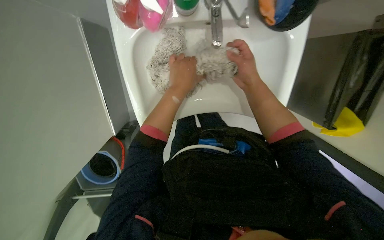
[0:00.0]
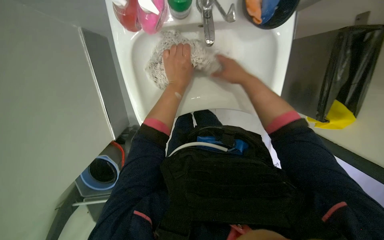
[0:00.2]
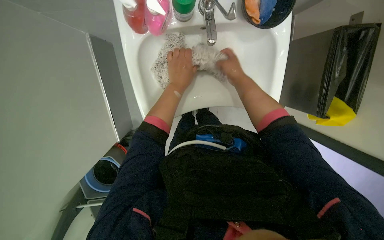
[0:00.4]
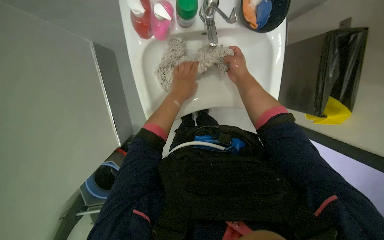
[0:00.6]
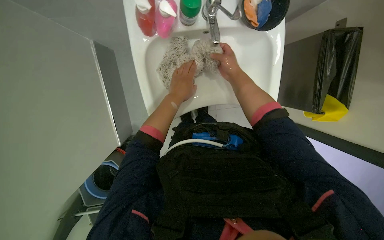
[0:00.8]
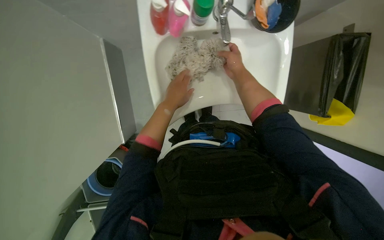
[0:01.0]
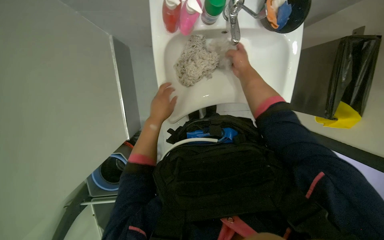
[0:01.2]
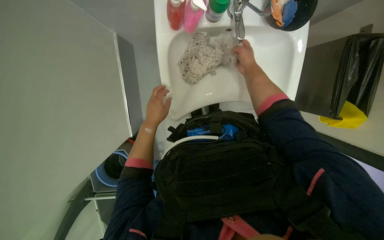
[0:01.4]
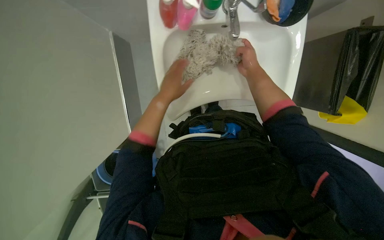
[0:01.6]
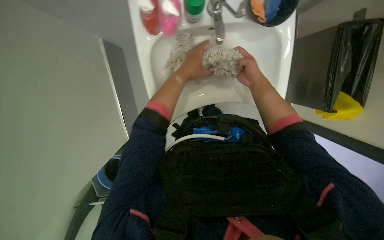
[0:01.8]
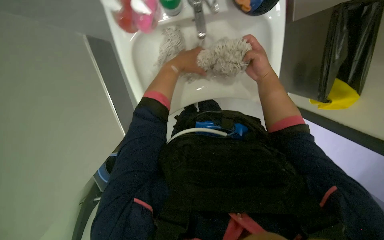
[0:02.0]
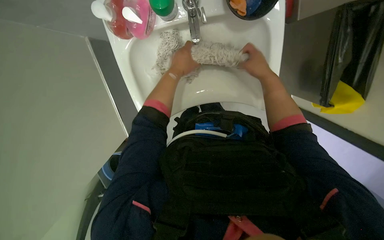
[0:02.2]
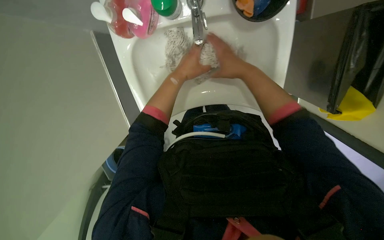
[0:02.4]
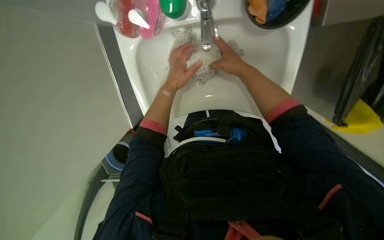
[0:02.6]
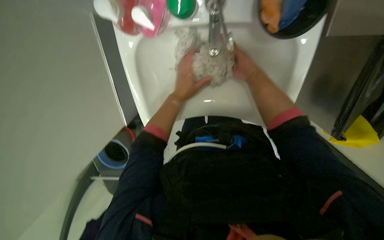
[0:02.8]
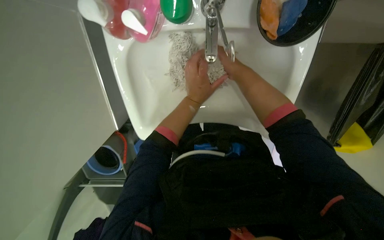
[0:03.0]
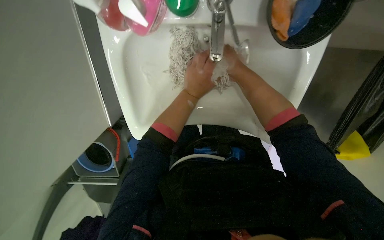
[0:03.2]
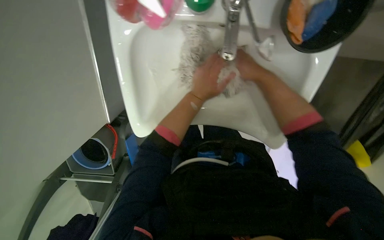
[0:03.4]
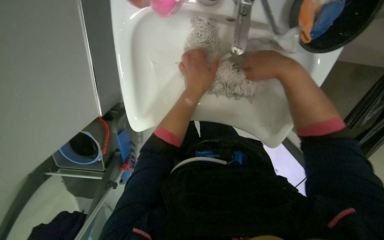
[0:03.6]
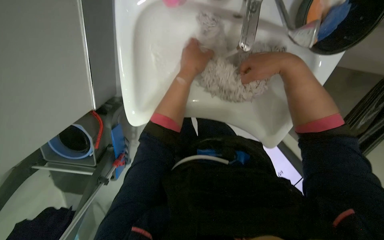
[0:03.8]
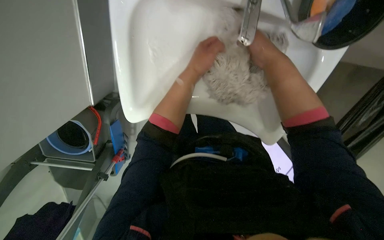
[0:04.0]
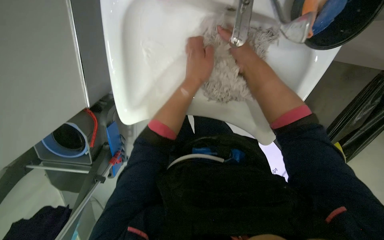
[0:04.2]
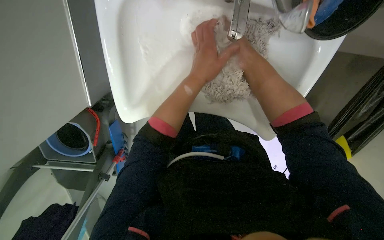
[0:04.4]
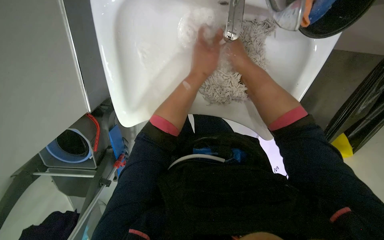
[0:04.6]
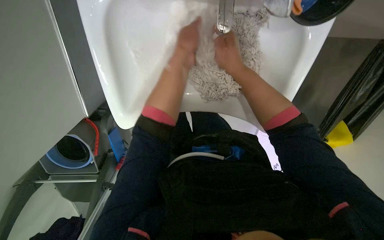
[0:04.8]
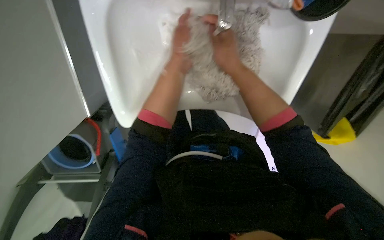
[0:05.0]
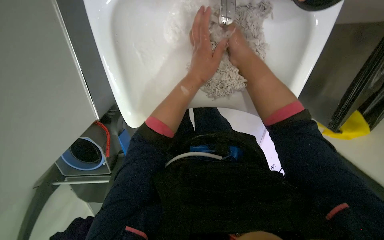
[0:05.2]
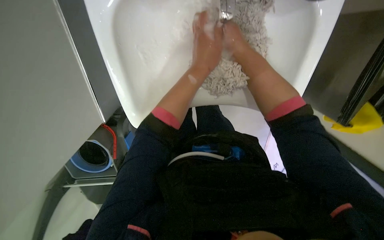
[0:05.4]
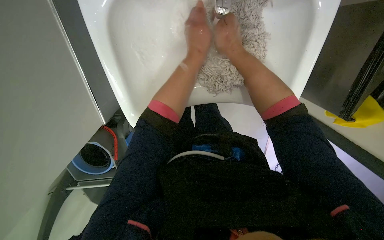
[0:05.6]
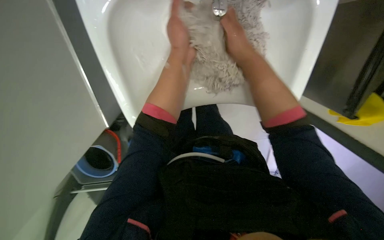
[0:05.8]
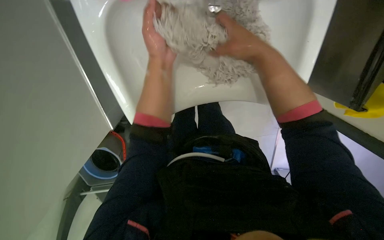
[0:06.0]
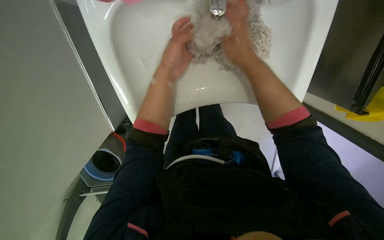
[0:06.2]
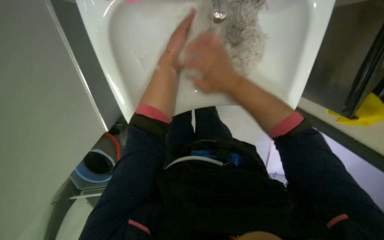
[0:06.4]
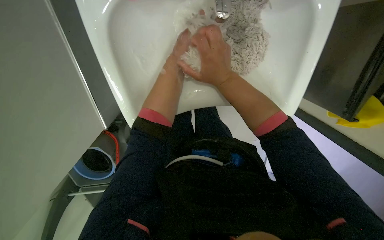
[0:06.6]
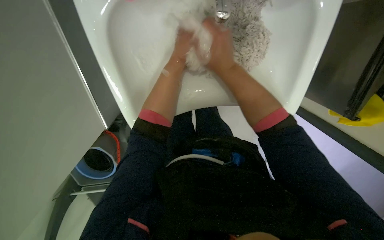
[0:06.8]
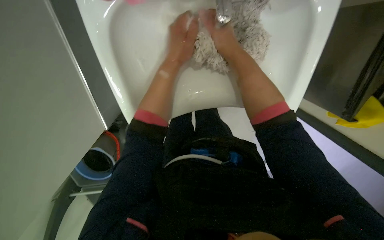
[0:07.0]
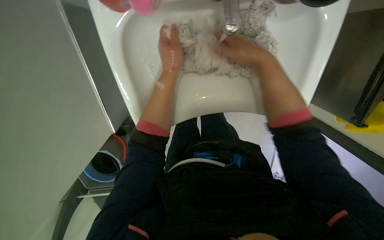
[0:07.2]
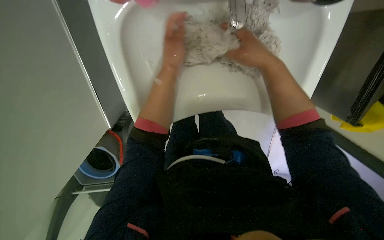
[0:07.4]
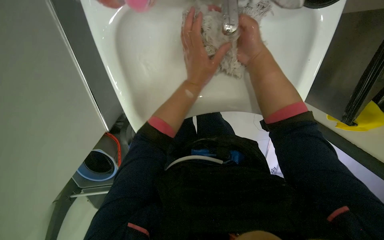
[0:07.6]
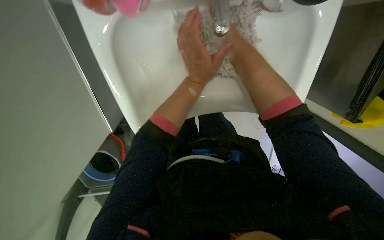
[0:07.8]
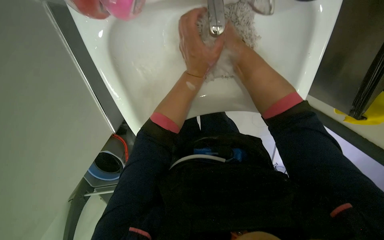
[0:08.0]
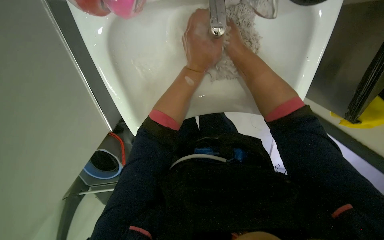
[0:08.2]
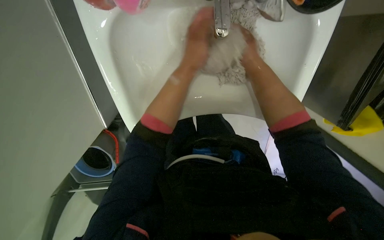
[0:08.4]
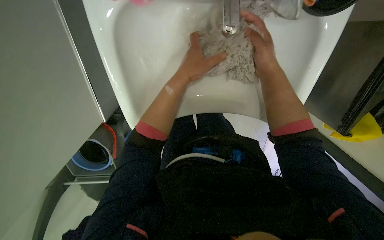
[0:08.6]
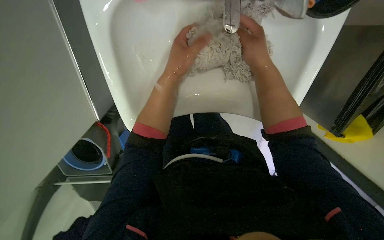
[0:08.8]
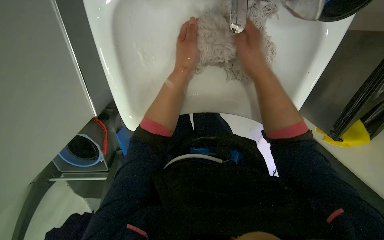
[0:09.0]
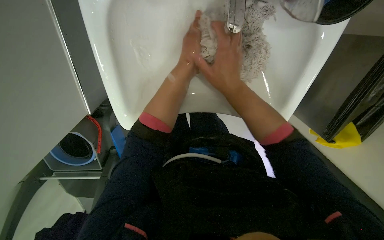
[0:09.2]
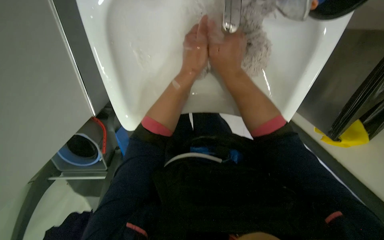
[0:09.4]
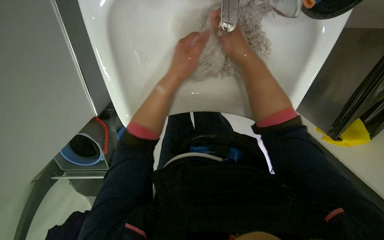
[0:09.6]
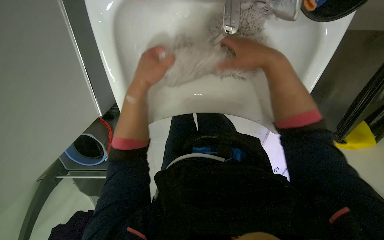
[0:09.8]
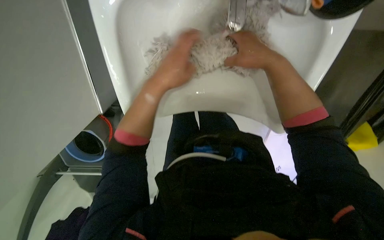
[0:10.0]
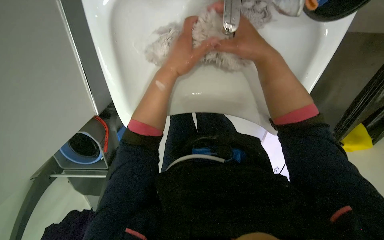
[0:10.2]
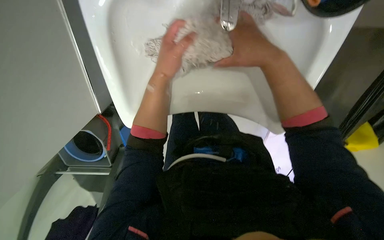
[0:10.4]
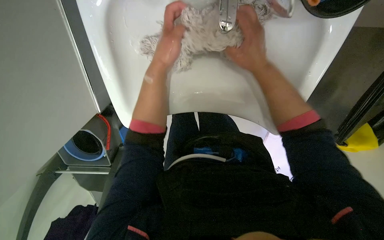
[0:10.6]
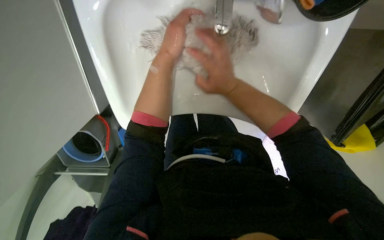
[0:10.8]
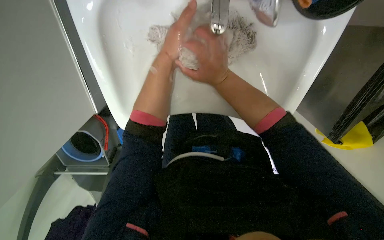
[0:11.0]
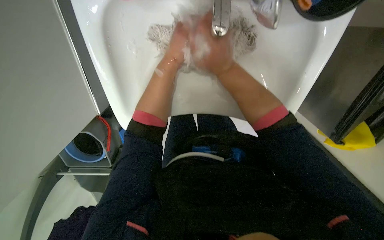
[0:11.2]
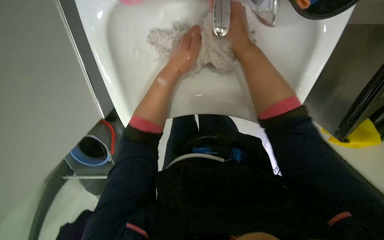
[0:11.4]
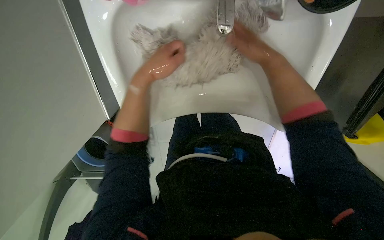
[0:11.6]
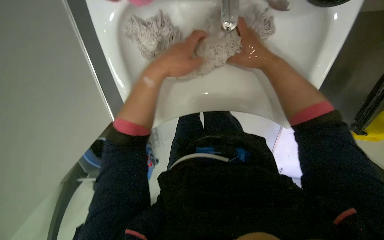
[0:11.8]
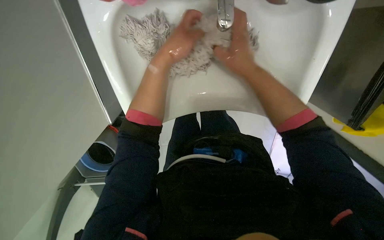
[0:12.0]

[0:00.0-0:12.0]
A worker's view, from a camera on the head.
Job: preparing cleaning supplies.
The whole recording: Cleaning mop head in sink. The worker cleans a mop head in the sink, alternating between rinsing and scrubbing it.
0:01.6 to 0:03.0: The left hand is displaced to the right and farther from the camera by some 20 cm.

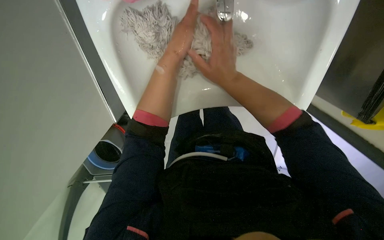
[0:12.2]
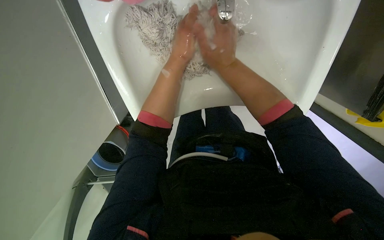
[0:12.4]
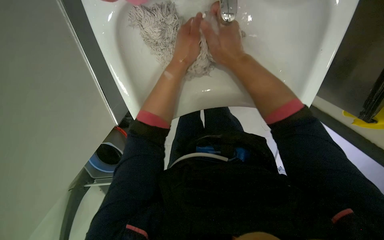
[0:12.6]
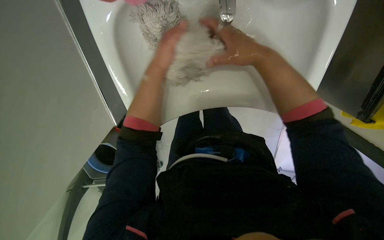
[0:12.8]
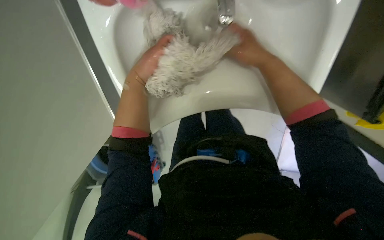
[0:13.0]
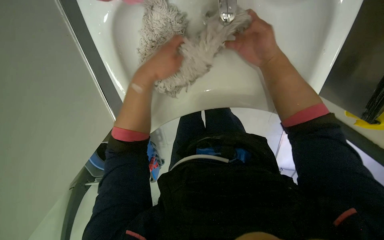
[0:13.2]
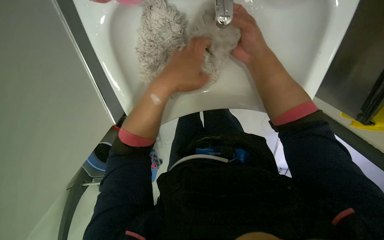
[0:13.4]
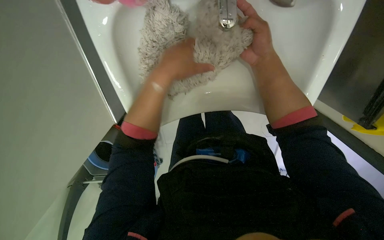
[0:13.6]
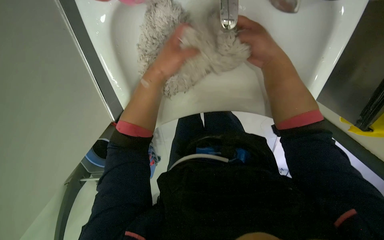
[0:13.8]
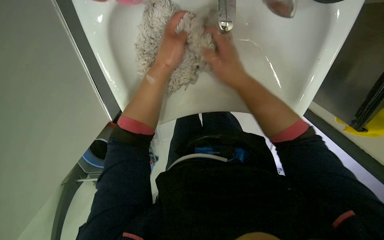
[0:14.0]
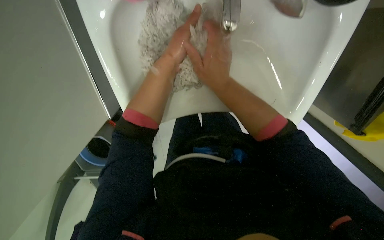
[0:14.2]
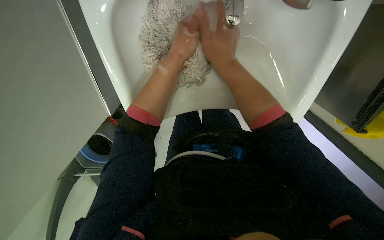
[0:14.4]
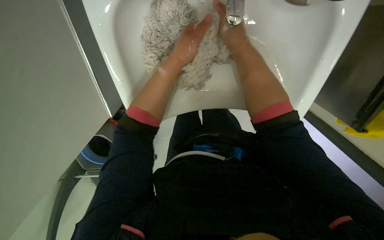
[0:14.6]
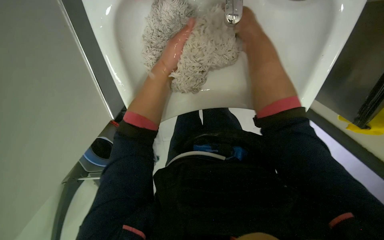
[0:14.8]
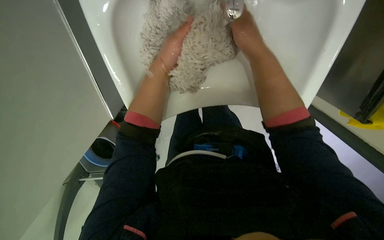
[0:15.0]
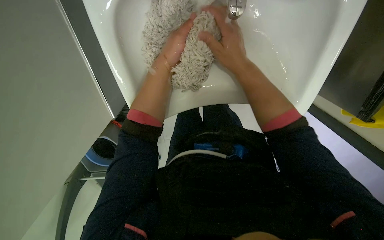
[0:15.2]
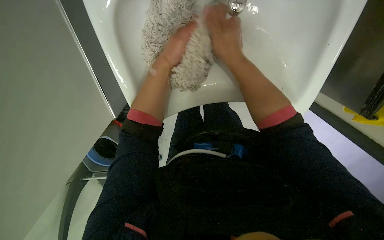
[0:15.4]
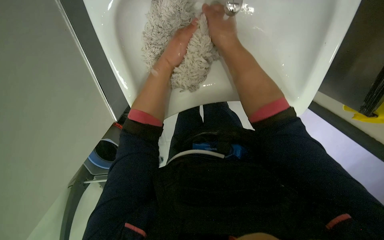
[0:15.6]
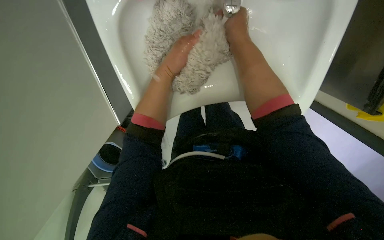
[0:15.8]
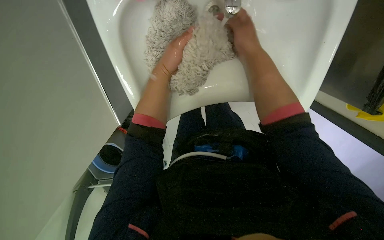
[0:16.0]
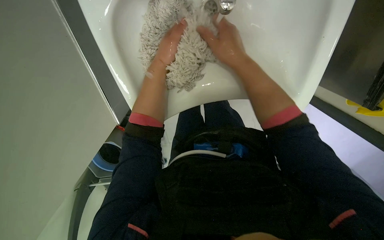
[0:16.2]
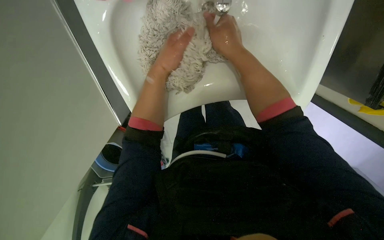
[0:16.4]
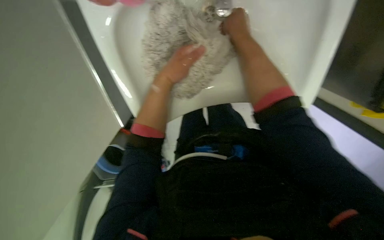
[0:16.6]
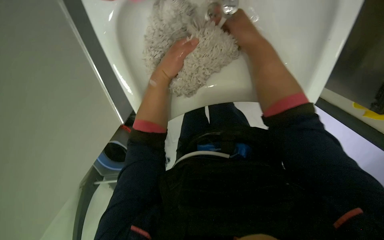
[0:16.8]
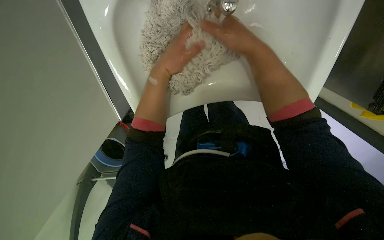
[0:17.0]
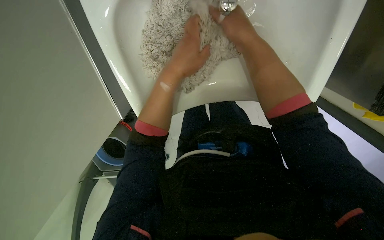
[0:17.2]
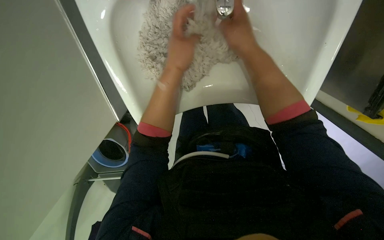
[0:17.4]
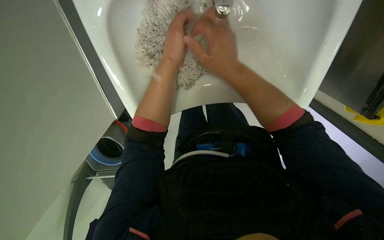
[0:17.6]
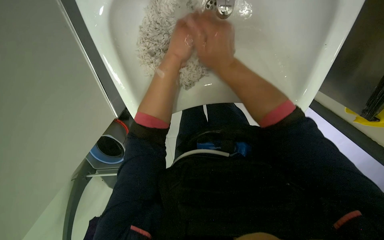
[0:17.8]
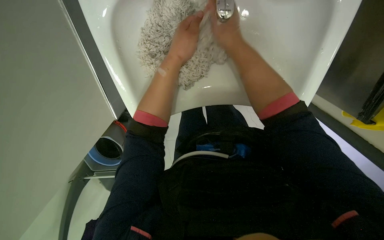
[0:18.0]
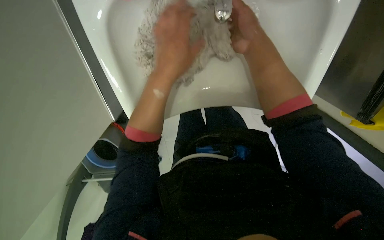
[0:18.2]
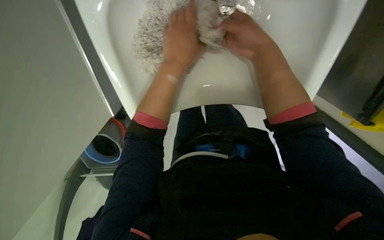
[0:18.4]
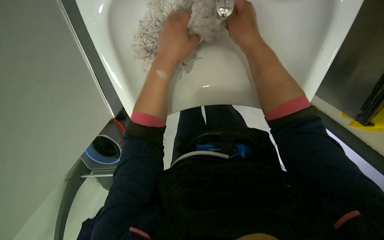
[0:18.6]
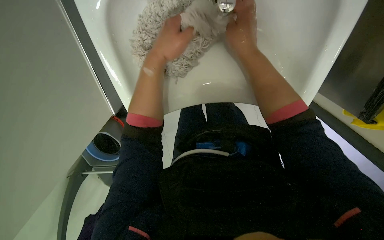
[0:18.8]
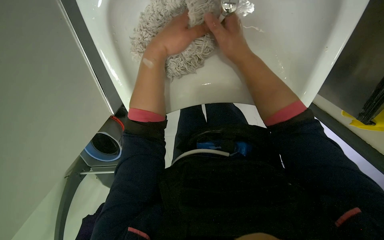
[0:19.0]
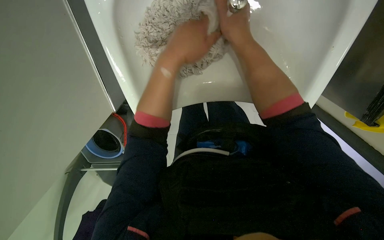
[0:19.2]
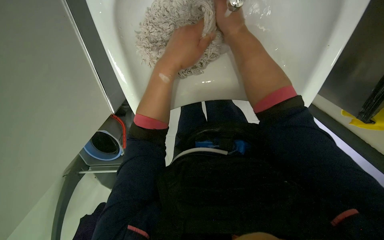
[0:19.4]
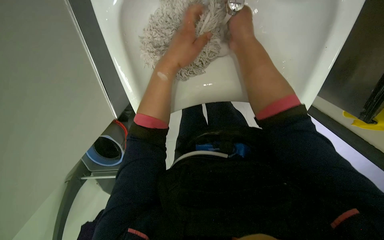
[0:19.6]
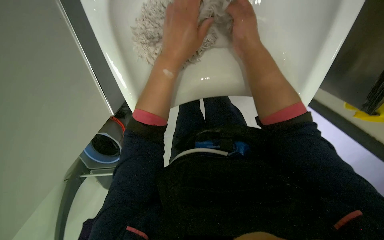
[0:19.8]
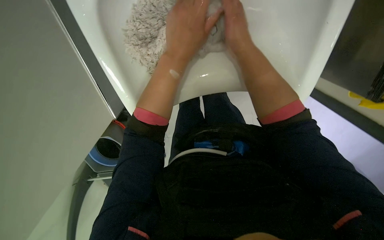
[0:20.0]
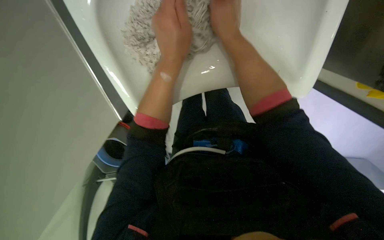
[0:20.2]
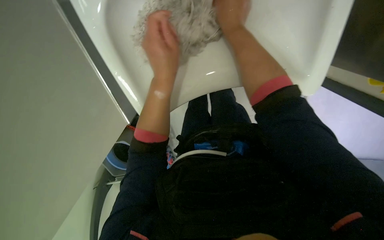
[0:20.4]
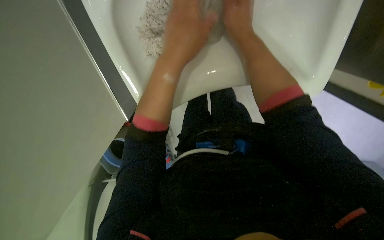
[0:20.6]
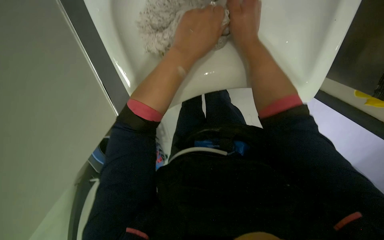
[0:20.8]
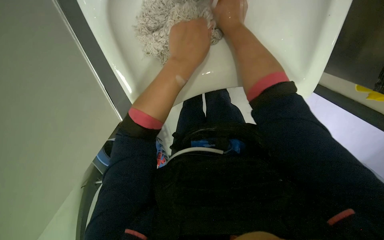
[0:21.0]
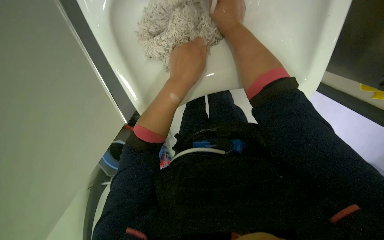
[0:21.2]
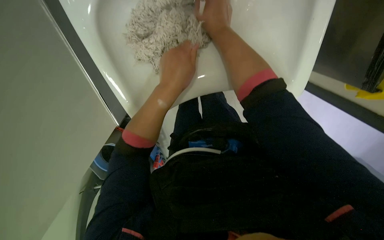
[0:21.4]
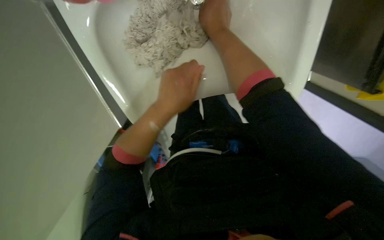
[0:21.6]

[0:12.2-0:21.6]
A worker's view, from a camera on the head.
Job: preparing cleaning supplies.
The whole recording: Cleaning mop head in sink. The worker cleans a mop head in the sink, alternating between rinsing and scrubbing it.
0:12.2 to 0:13.8: The right hand moves nearer to the camera, approximately 10 cm.
0:13.8 to 0:15.4: The right hand travels to the left by some 10 cm.
0:17.0 to 0:18.4: The hands are busy where they are.
0:18.4 to 0:20.0: The right hand moves farther from the camera, approximately 10 cm.
0:20.0 to 0:21.6: The left hand heads down the picture, covering roughly 10 cm.
